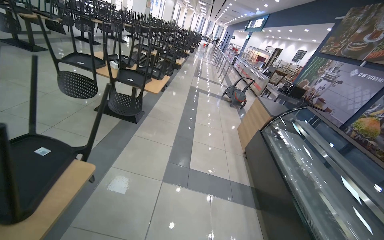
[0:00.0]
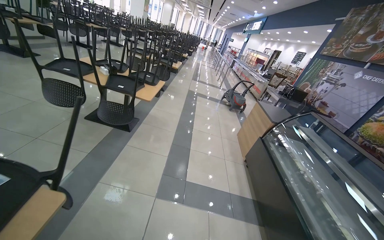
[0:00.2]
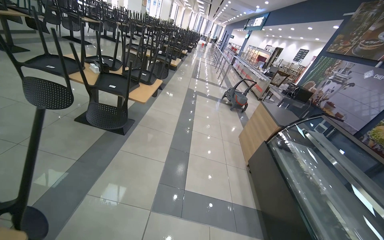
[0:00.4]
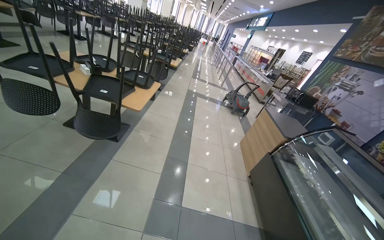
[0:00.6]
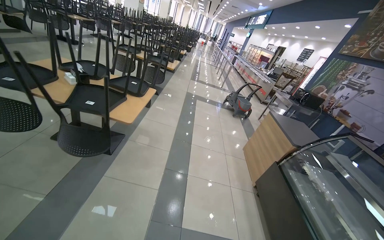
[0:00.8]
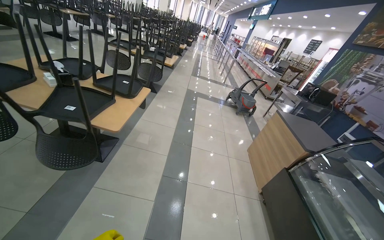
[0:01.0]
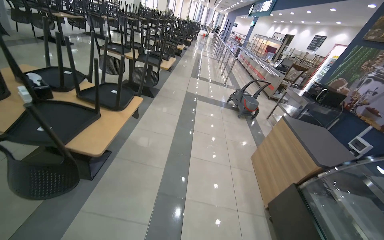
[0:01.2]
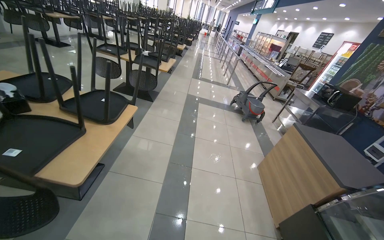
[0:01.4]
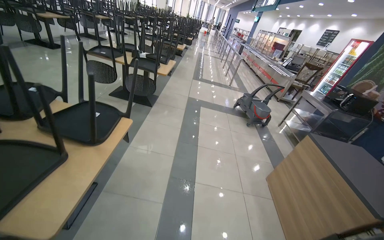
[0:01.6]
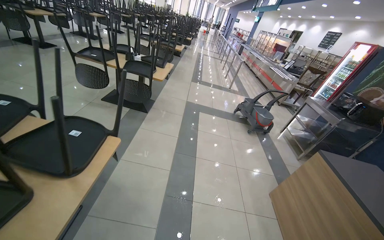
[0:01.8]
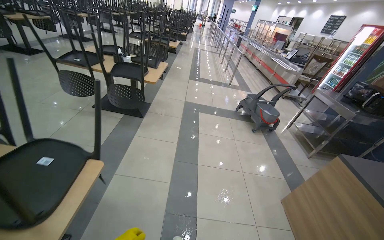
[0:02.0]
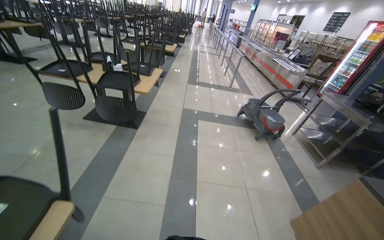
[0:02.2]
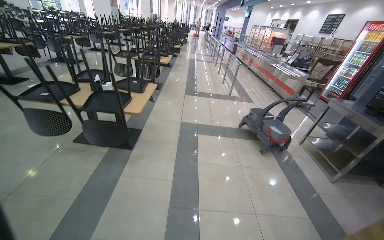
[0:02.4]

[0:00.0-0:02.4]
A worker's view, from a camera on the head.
Job: mopping floor.
The whole recording: Mopping cafeteria floor. The worker mops the tiled floor of the cafeteria with a string mop.
0.0 to 1.2 s: The camera is carried roughly 1 m.
1.2 to 2.4 s: The wearer moves some 1.5 m.

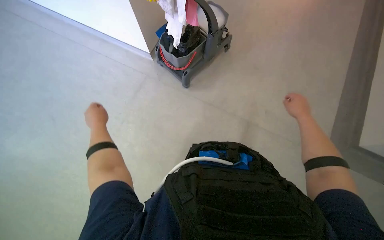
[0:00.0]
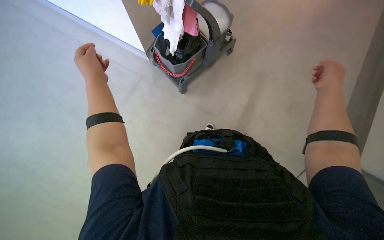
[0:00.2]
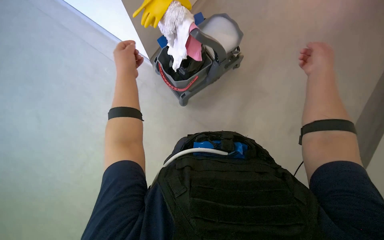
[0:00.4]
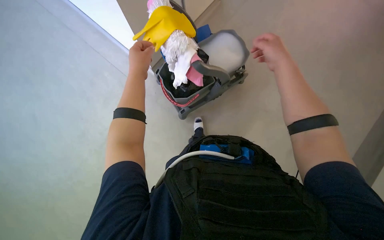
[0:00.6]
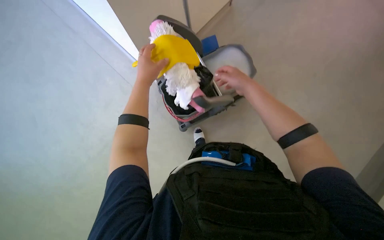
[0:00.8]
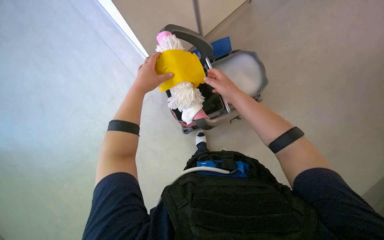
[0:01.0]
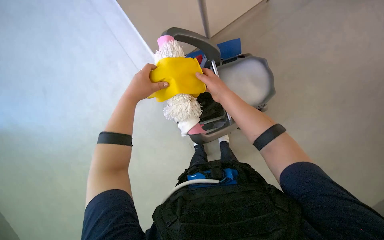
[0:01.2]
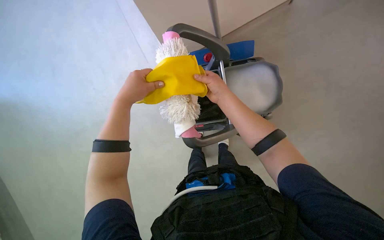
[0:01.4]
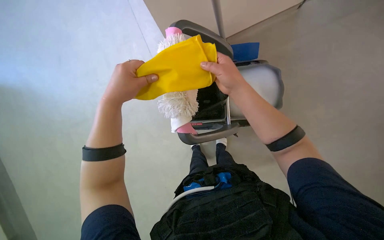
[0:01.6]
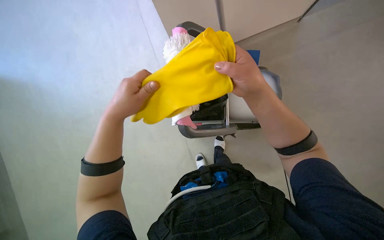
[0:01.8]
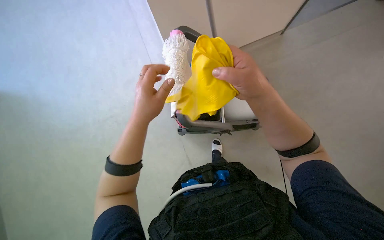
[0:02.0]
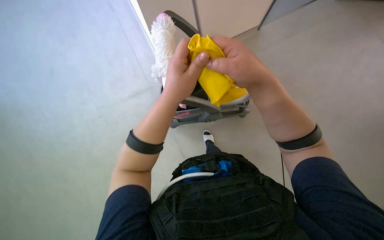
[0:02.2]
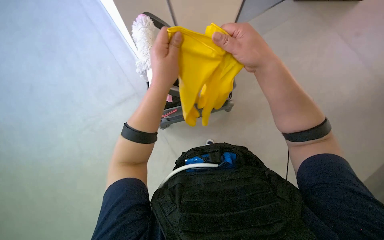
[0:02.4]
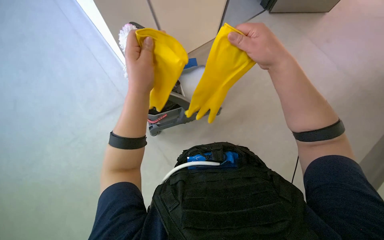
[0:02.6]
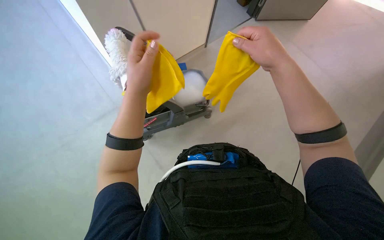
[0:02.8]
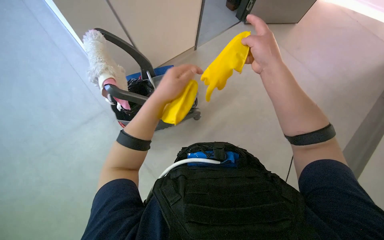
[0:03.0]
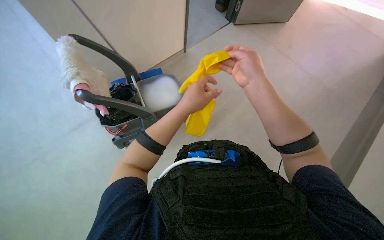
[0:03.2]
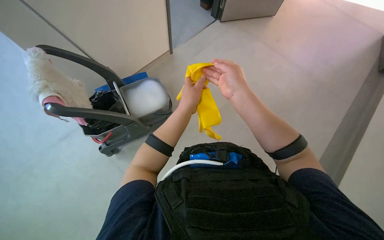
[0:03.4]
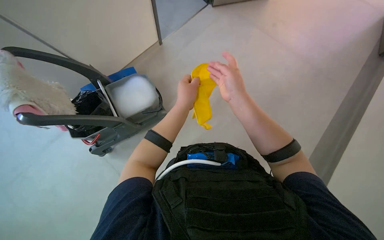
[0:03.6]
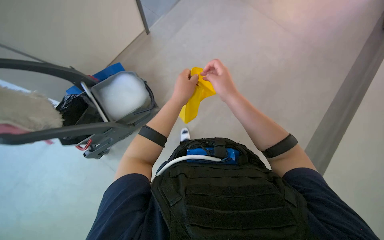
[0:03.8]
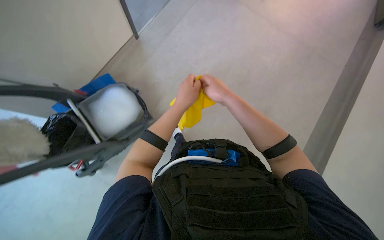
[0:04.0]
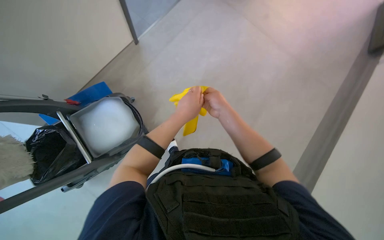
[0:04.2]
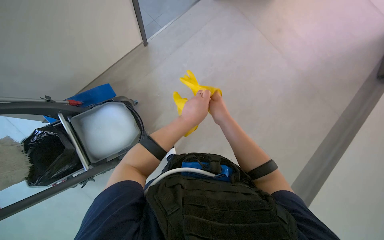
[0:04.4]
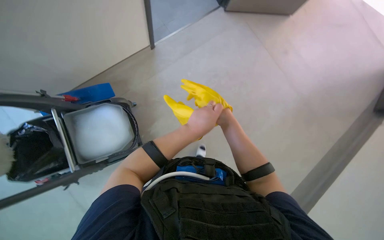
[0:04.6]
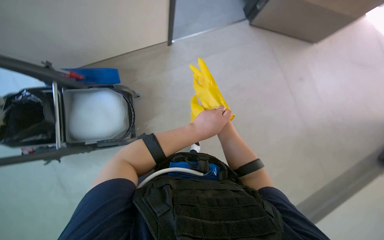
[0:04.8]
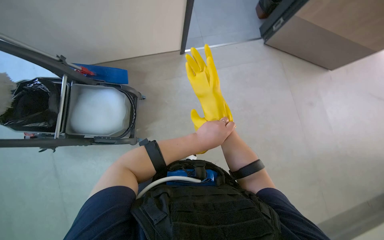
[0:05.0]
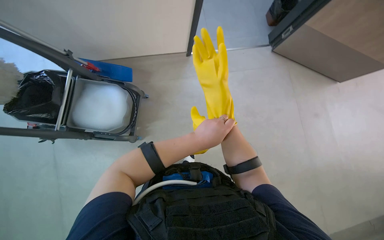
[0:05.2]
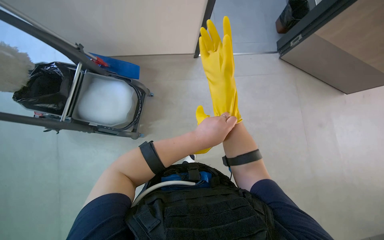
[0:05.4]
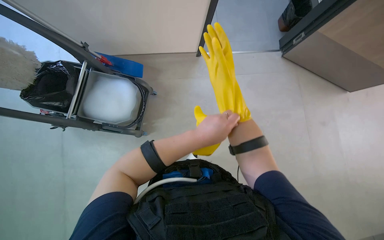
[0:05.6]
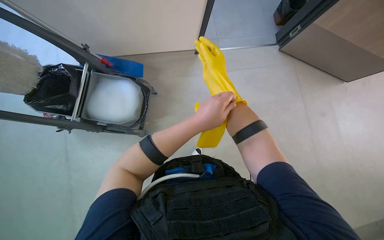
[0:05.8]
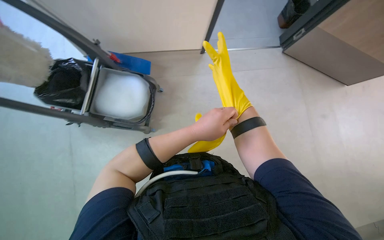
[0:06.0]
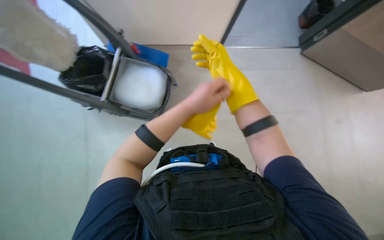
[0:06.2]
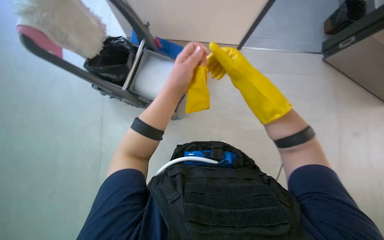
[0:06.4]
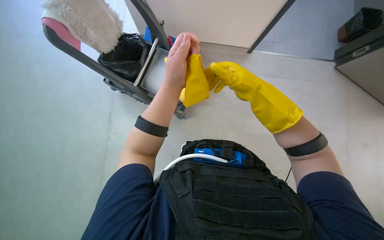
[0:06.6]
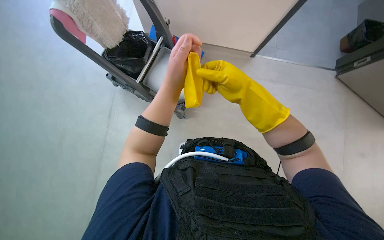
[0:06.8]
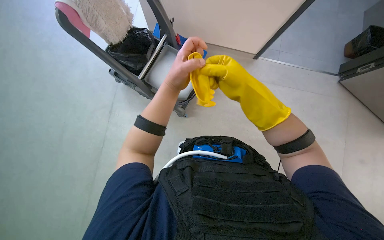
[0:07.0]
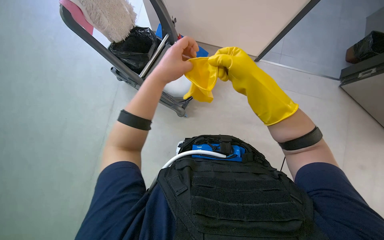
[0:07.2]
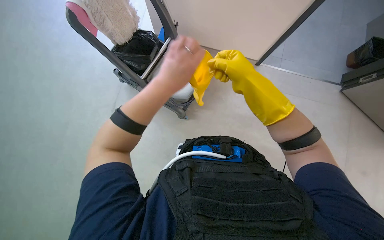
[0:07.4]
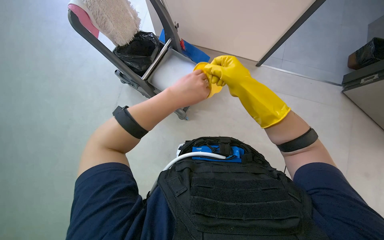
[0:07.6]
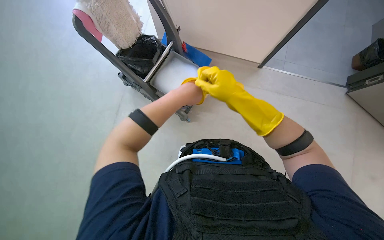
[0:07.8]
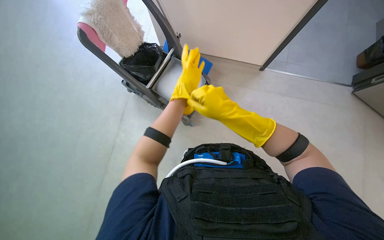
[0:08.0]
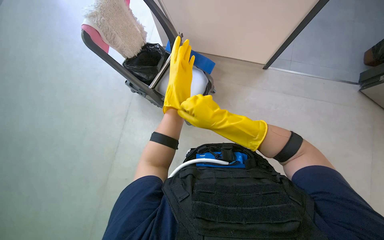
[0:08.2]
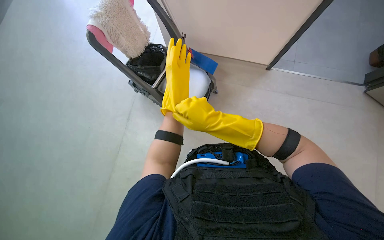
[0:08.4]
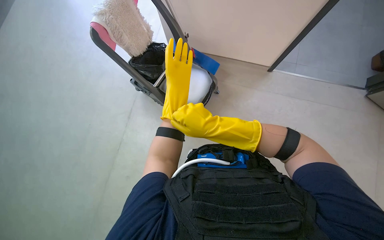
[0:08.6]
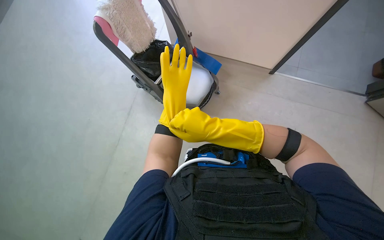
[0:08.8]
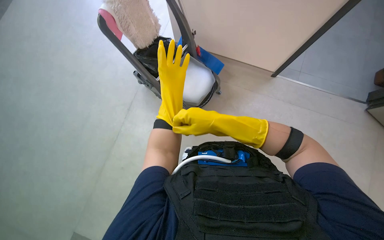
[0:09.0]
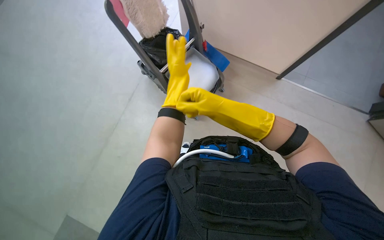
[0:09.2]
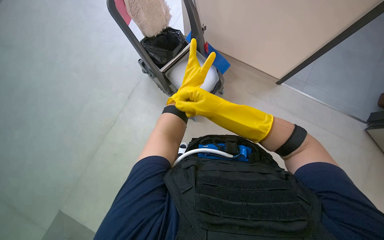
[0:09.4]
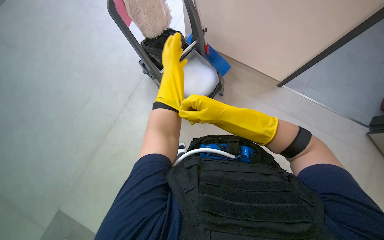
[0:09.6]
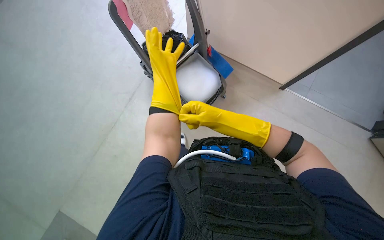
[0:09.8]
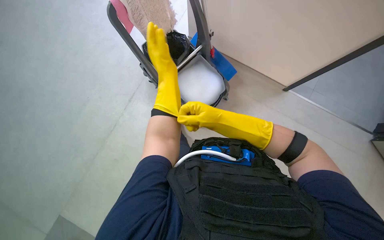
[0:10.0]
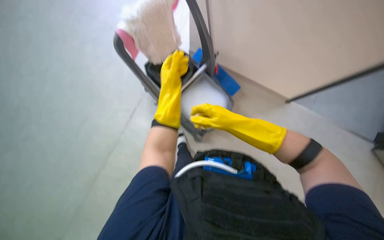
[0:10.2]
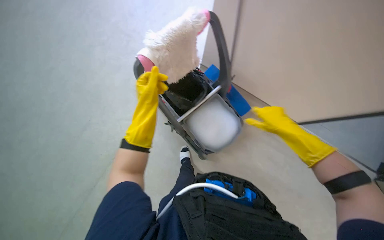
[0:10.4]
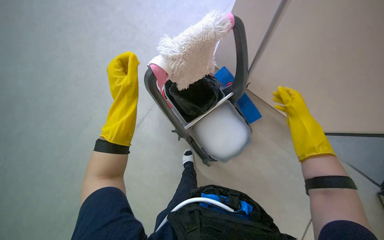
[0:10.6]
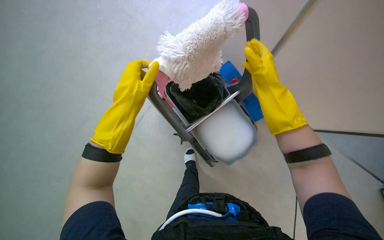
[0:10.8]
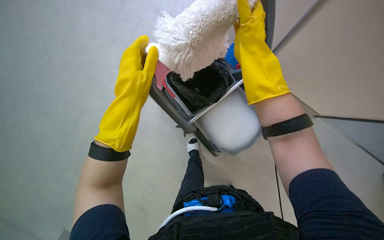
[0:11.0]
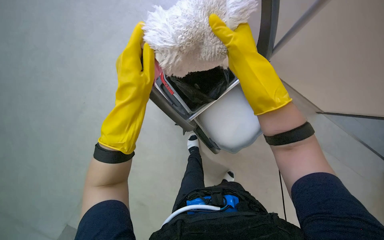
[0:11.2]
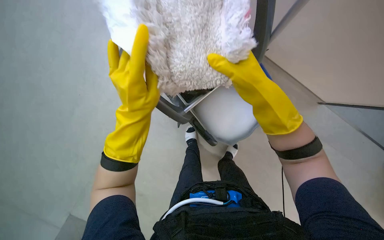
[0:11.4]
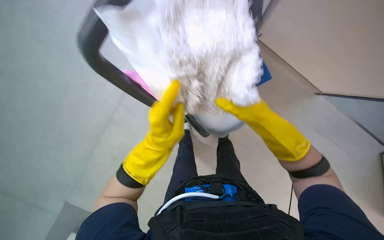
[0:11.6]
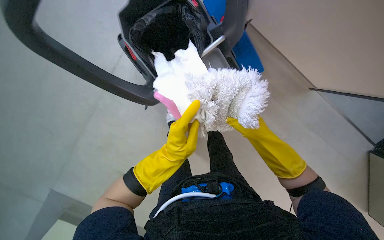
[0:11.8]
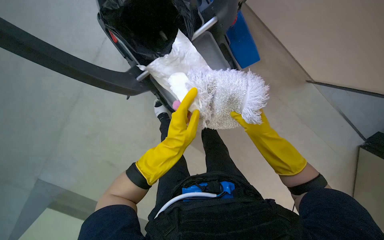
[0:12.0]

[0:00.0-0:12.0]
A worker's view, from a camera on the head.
Job: preparing cleaning supplies.
The whole recording: Preparing cleaning tools. The worker puts on gloves and prepares cleaning cloths and a mop head in a bucket.
0.0 to 1.6 s: The left hand shifts roughly 30 cm up the picture and to the right.
3.0 to 4.4 s: The right hand heads farther from the camera, covering some 25 cm; the left hand goes approximately 20 cm to the right.
4.4 to 6.0 s: Everything in view rotates some 30 degrees clockwise.
6.0 to 7.6 s: The left hand shifts some 25 cm to the left.
7.6 to 9.0 s: The right hand goes approximately 15 cm to the left and down the picture; the left hand moves nearer and farther over about 15 cm, changing direction 3 times.
9.0 to 10.4 s: The left hand goes roughly 20 cm to the left; the right hand goes roughly 15 cm to the right.
10.4 to 12.0 s: The right hand goes up the picture and returns, roughly 25 cm each way; the left hand moves nearer to the camera, about 15 cm.

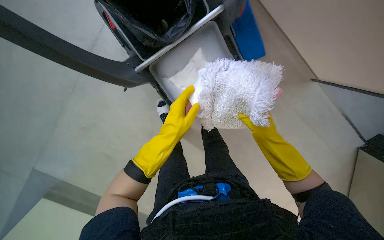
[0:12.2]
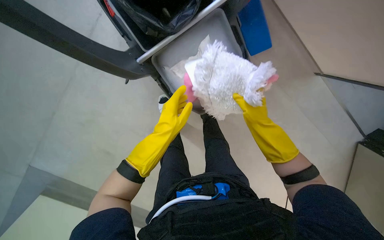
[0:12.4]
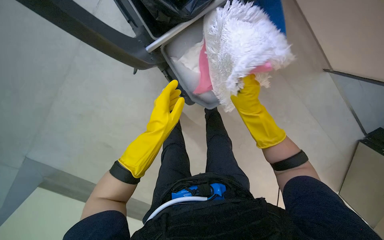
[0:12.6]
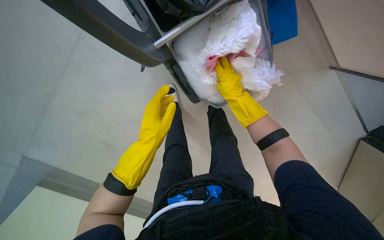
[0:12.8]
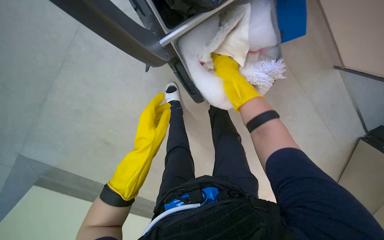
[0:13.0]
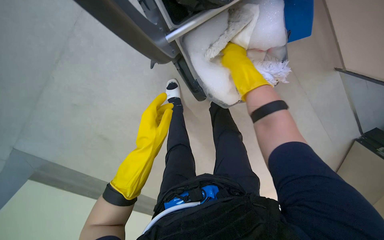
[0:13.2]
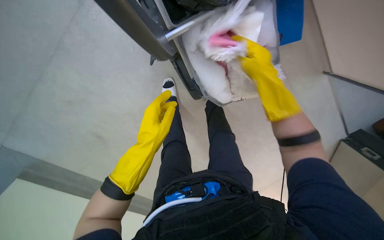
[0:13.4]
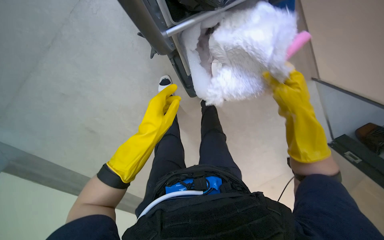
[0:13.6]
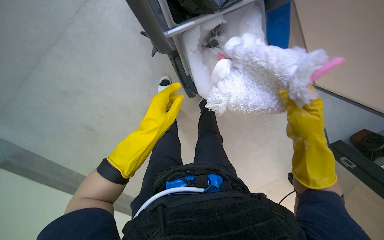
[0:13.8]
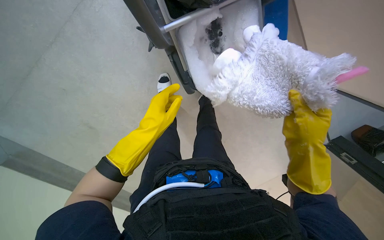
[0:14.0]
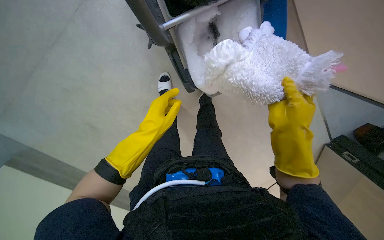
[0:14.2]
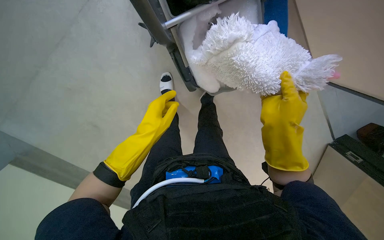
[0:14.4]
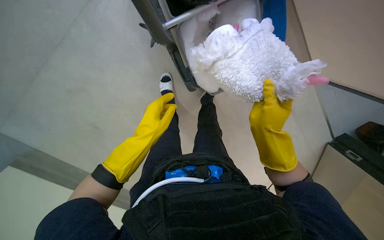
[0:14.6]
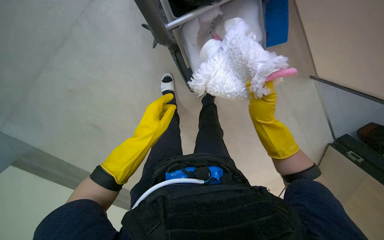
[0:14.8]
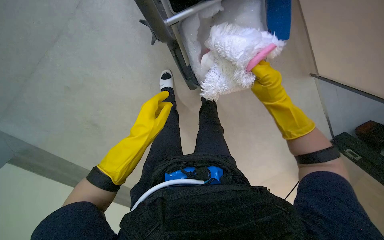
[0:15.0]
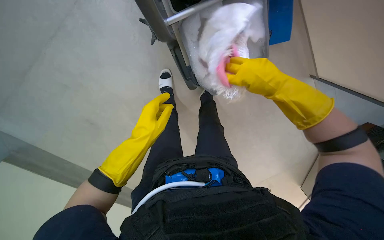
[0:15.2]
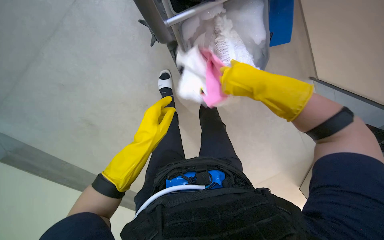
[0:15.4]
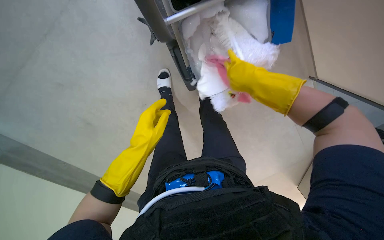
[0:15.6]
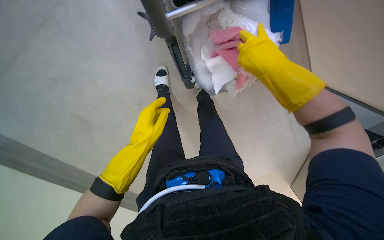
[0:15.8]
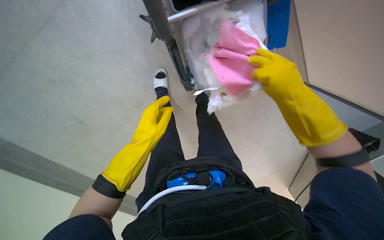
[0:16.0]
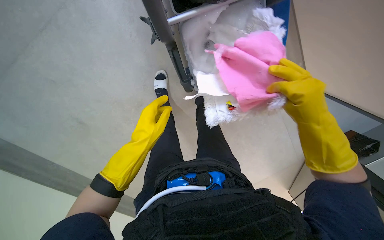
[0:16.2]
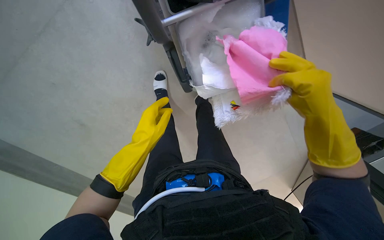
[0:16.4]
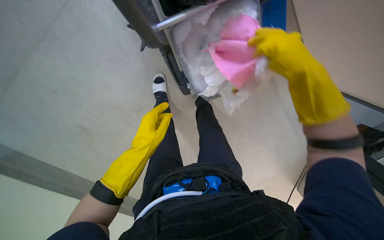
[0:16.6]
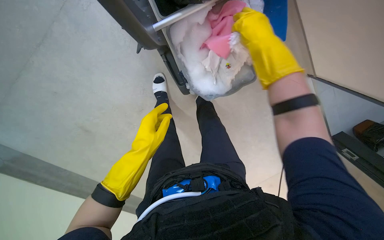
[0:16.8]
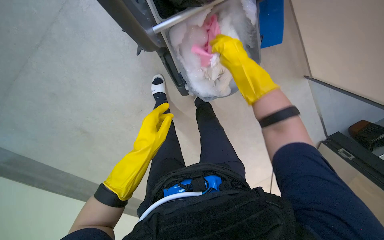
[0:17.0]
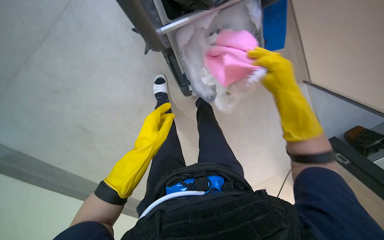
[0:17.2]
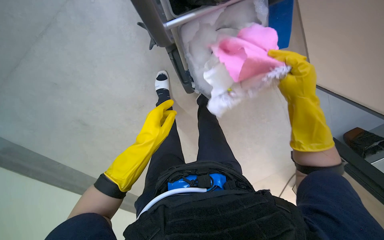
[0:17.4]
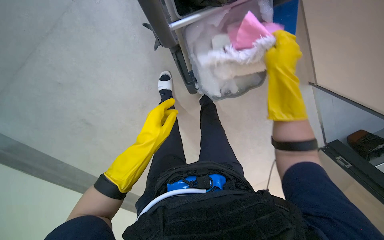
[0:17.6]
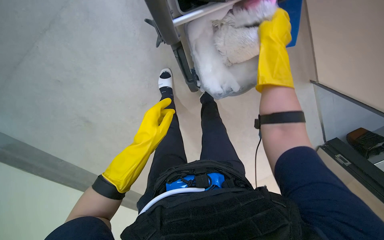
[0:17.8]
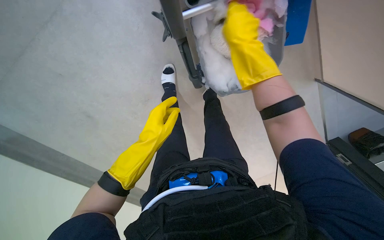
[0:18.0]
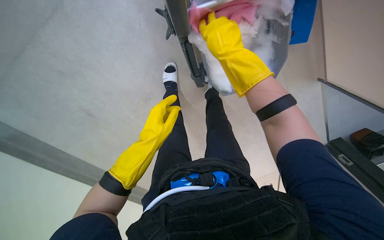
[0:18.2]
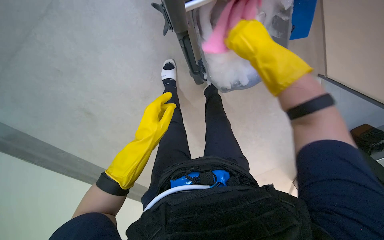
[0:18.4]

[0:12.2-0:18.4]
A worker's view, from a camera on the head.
Job: preparing cleaning supplies.
The whole recording: Preparing cleaning tools. The worker puts on gloves and prepares cleaning cloths and a mop head in a bucket.
12.2 to 13.8 s: The left hand heads to the left, covering some 10 cm; the right hand heads nearer to the camera, covering some 15 cm, and moves about 25 cm up the picture and comes back.
13.8 to 15.4 s: The right hand is displaced up the picture, farther from the camera and to the left by about 15 cm.
15.4 to 16.8 s: The right hand moves up the picture, roughly 10 cm.
16.8 to 18.4 s: The right hand moves roughly 15 cm to the left and comes back.
